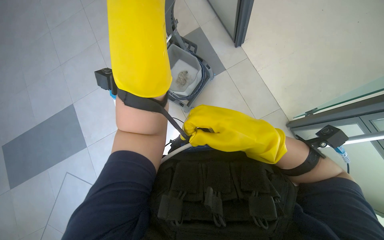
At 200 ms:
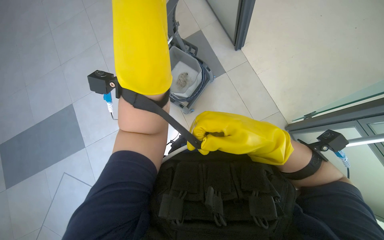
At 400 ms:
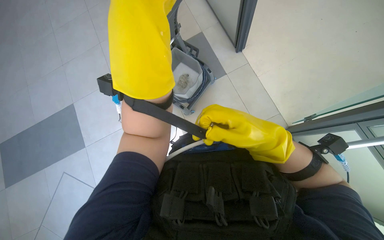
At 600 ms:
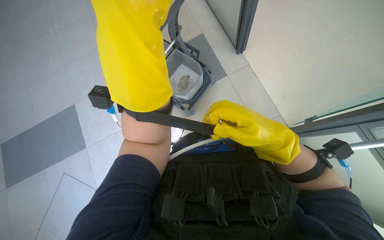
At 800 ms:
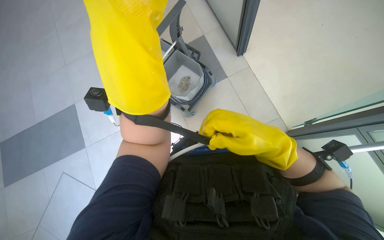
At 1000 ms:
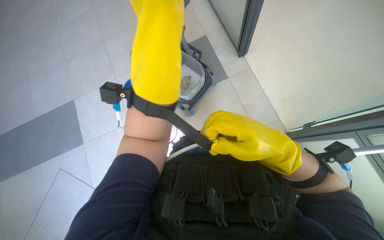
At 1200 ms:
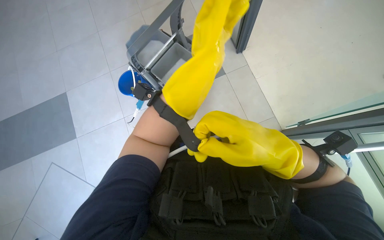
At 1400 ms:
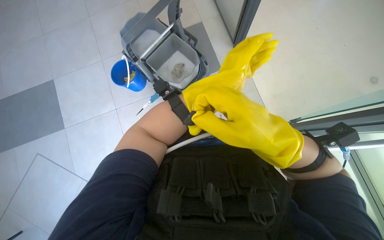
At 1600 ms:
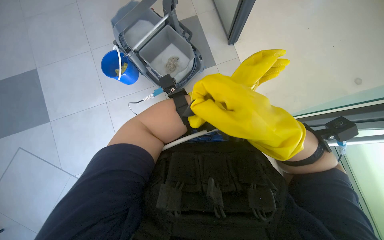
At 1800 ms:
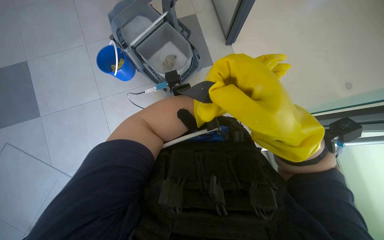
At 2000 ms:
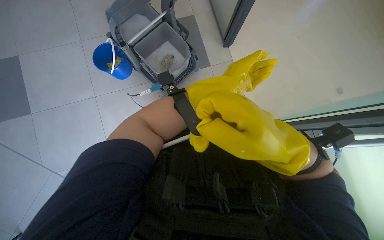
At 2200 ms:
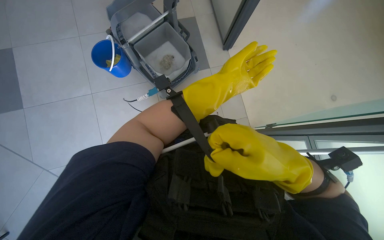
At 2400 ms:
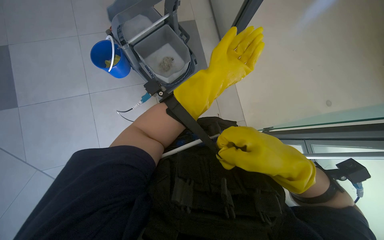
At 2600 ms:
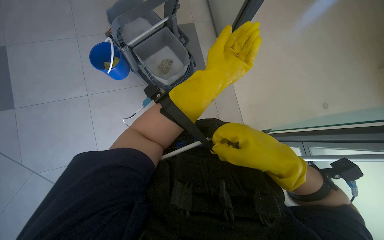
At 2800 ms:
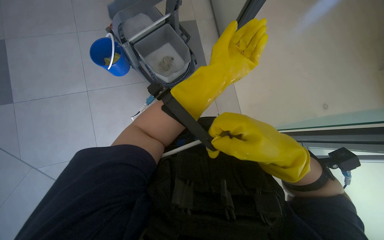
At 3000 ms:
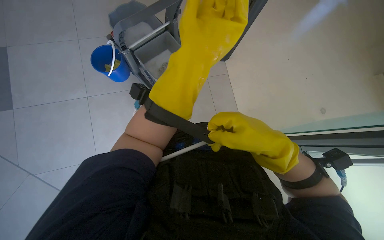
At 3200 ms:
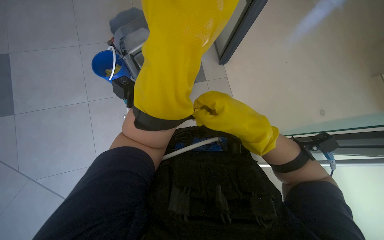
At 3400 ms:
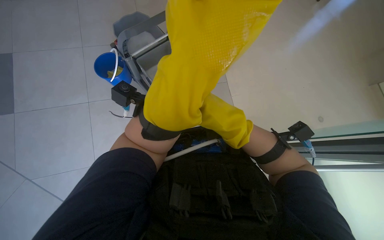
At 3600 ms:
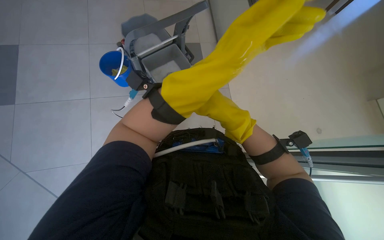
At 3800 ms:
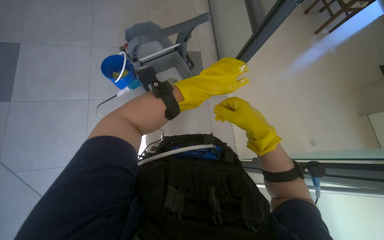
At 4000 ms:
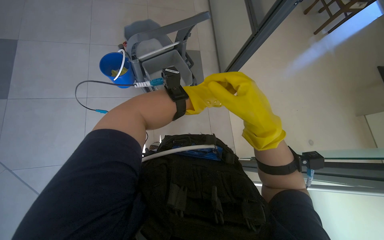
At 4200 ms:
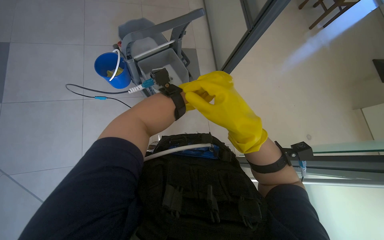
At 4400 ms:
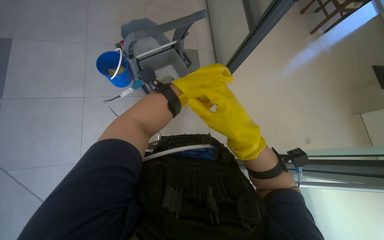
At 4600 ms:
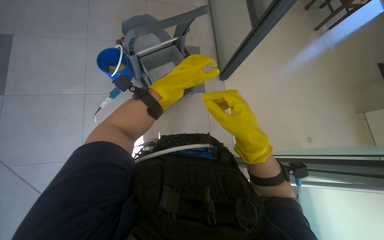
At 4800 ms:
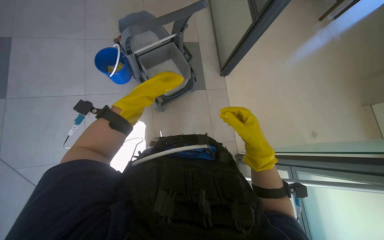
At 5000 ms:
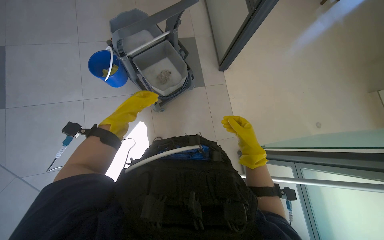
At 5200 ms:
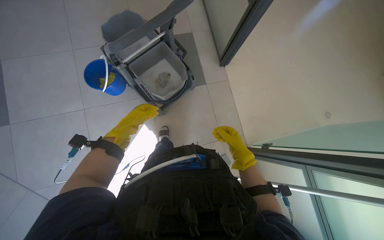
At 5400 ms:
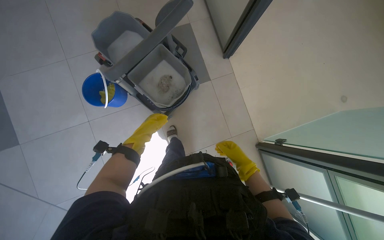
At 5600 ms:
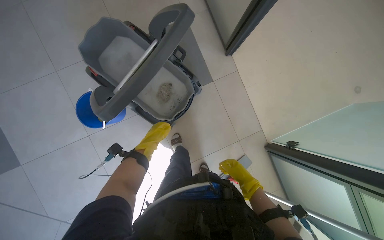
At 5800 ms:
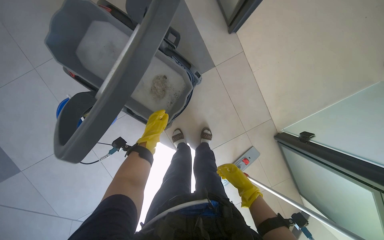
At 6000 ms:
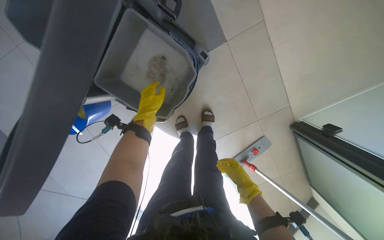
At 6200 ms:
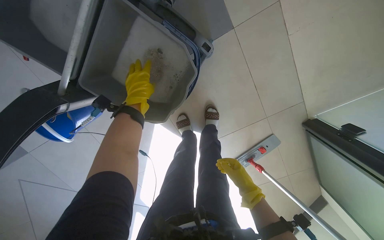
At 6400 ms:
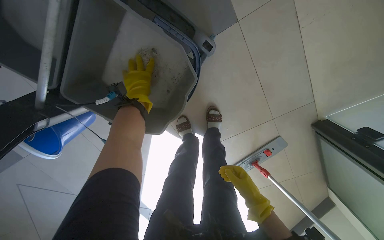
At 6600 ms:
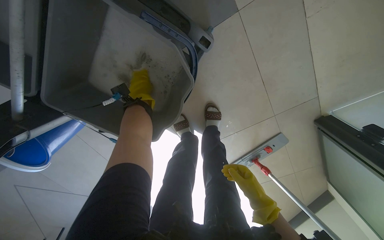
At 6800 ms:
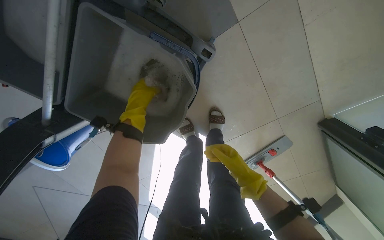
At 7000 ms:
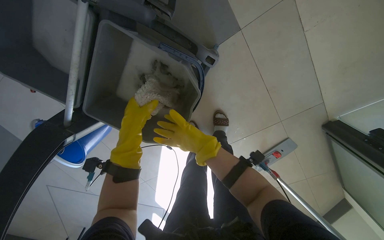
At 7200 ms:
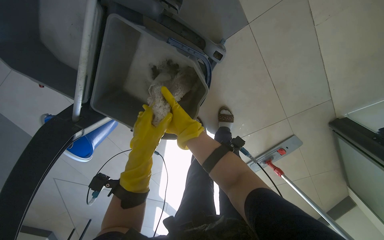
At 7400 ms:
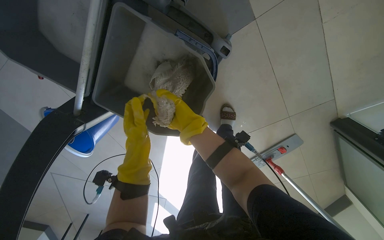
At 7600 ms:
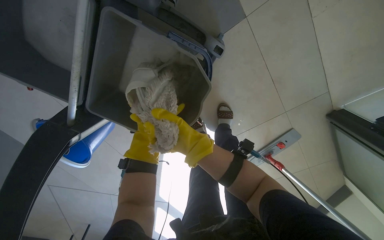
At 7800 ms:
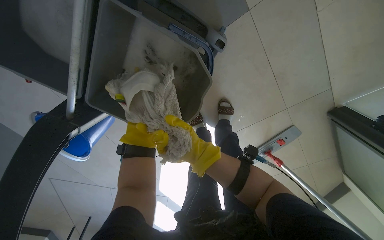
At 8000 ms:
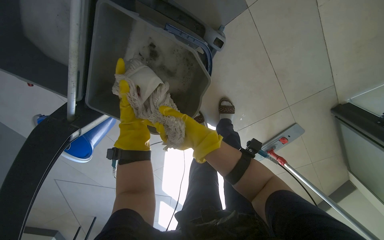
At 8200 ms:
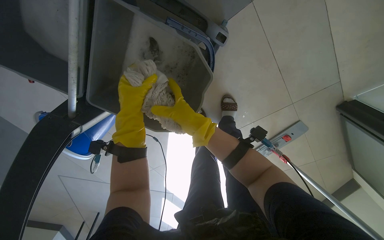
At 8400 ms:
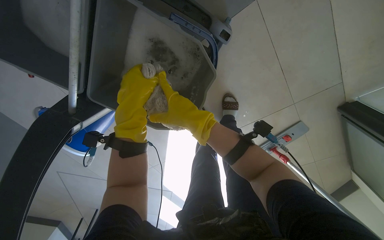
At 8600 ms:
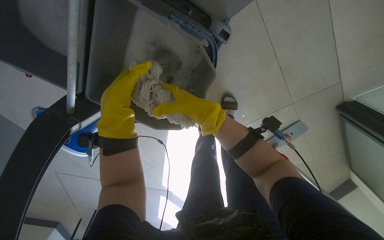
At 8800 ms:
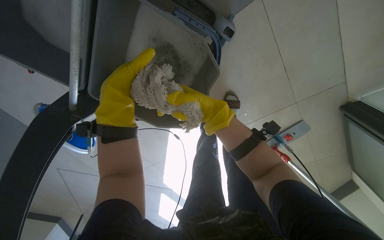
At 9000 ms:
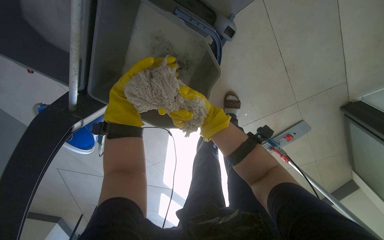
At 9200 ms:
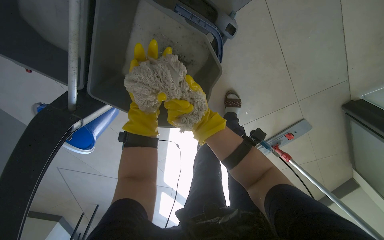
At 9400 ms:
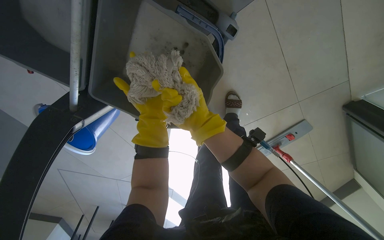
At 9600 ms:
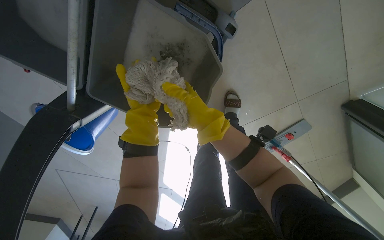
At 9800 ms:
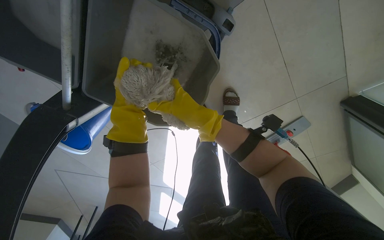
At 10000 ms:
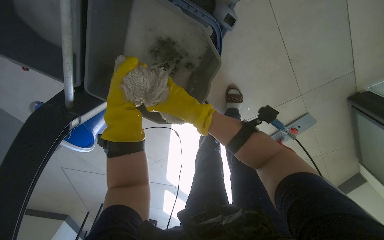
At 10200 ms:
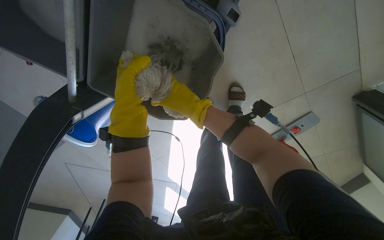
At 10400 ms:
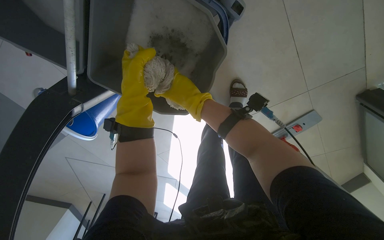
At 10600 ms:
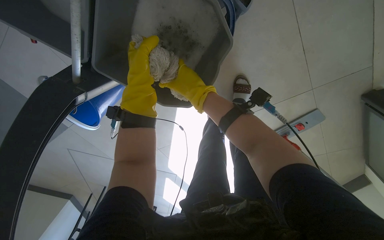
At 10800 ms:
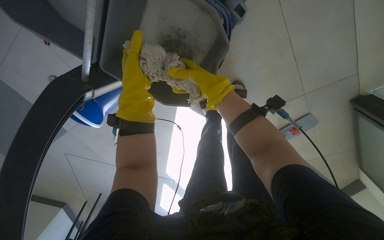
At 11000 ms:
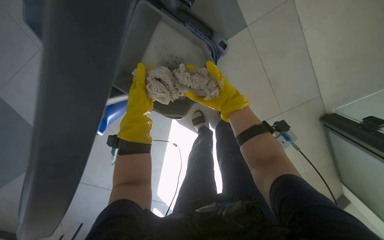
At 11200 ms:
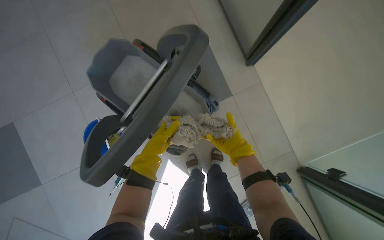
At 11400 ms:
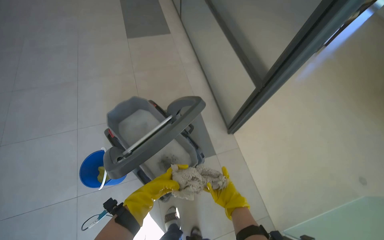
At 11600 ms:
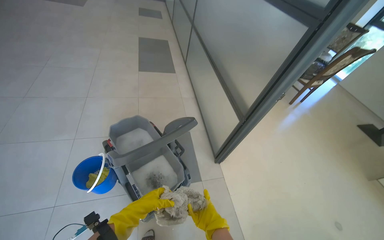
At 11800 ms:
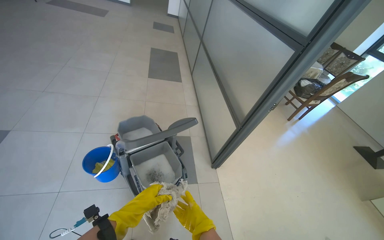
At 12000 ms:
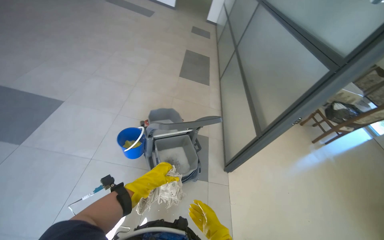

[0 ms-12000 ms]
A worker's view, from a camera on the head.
Job: preparing cleaning supplies.
The whole recording: Preparing the mop. The worker detaches, wrings, and reattaches the mop head using the cleaning cart.
0 ms to 1600 ms: The left hand travels to the right by roughly 25 cm.
4400 ms to 6000 ms: The head travels roughly 40 cm. The view tips downward by roughly 20 degrees.
6000 ms to 7600 ms: The right hand moves to the left and up the picture, some 35 cm, while the left hand moves farther from the camera and to the left, approximately 30 cm.
7600 ms to 9000 ms: The left hand heads nearer to the camera, covering approximately 25 cm; the right hand travels nearer to the camera and back again, about 15 cm each way.
9000 ms to 10400 ms: The left hand goes farther from the camera and returns, roughly 10 cm each way.
10400 ms to 12000 ms: The wearer moves roughly 90 cm. The view tilts roughly 70 degrees upward. The scene turns some 40 degrees clockwise in the picture.

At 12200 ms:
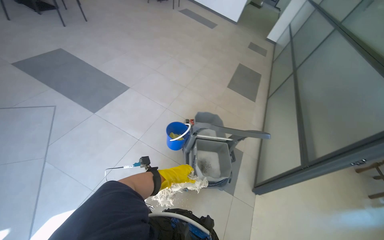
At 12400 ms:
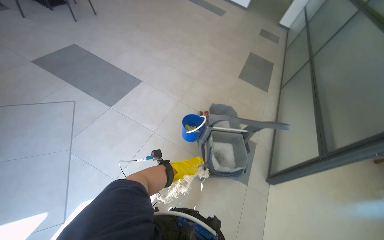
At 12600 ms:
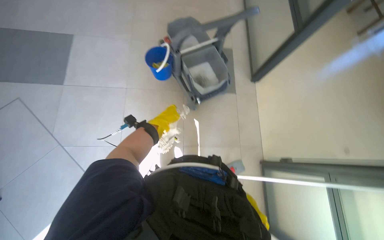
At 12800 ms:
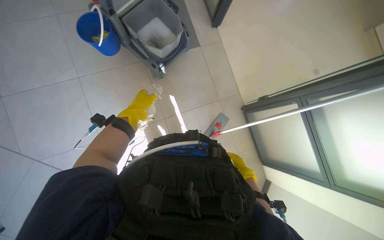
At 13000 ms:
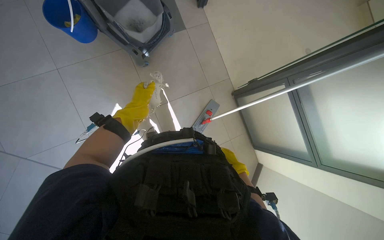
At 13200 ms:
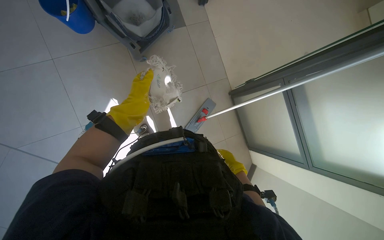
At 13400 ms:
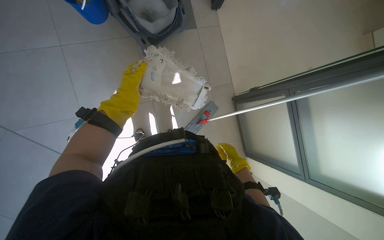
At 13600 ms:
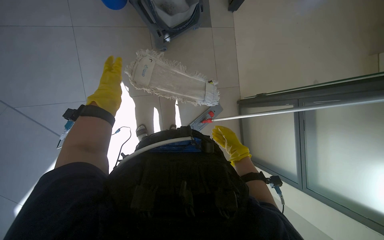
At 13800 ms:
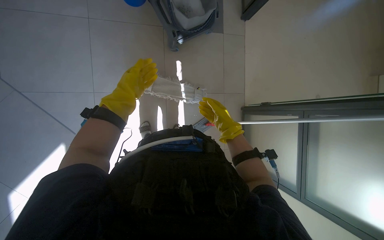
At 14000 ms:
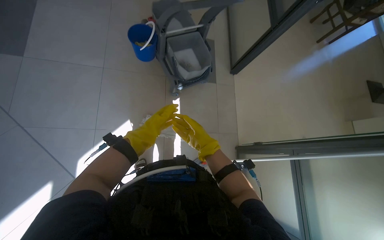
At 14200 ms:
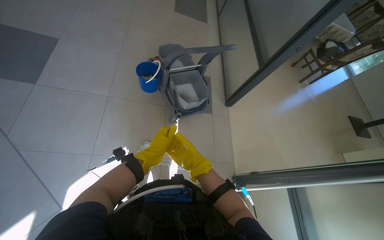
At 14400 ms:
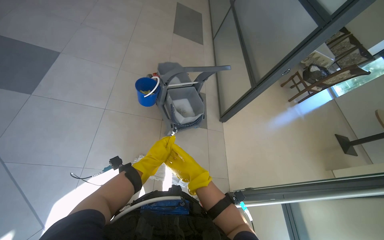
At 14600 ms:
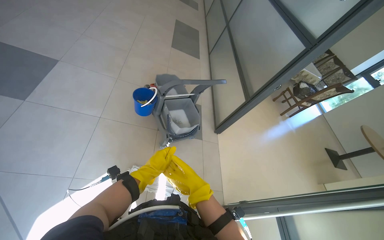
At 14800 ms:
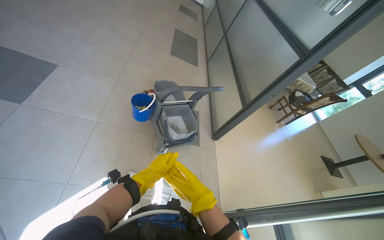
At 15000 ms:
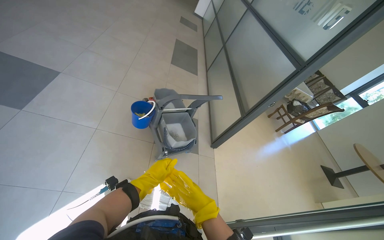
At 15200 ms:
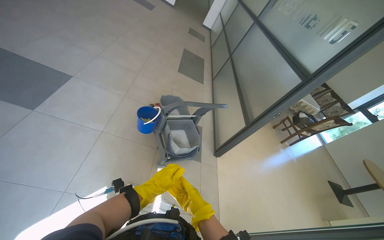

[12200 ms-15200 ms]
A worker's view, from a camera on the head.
Job: preparing cleaning supplies.
The whole recording: Preparing the mop. The worker detaches, wrings, and reattaches the mop head using the cleaning cart.
12200 ms to 13800 ms: The head turns to the right by approximately 35 degrees. The view tilts roughly 50 degrees downward.
13800 ms to 15200 ms: The camera pitches upward, by roughly 45 degrees.

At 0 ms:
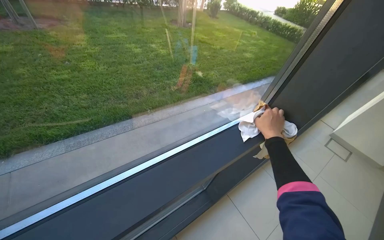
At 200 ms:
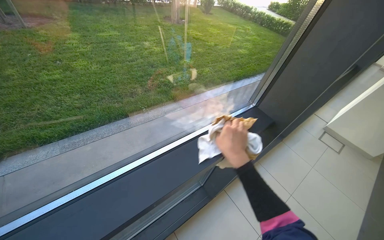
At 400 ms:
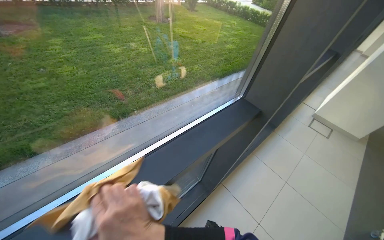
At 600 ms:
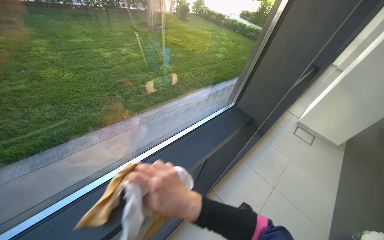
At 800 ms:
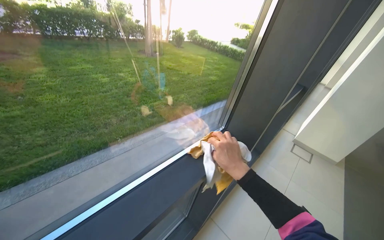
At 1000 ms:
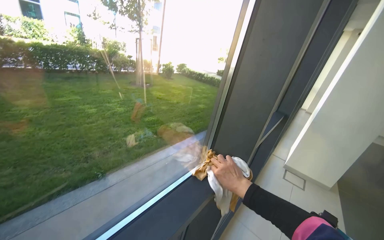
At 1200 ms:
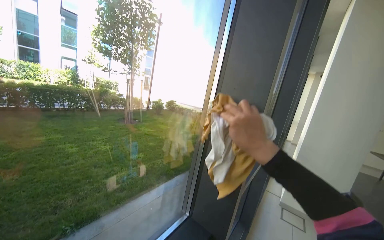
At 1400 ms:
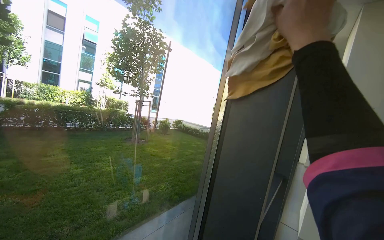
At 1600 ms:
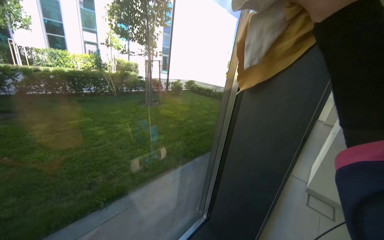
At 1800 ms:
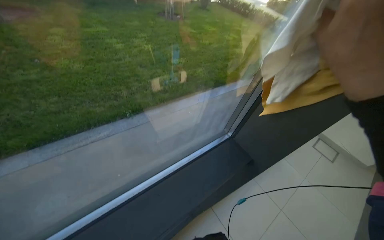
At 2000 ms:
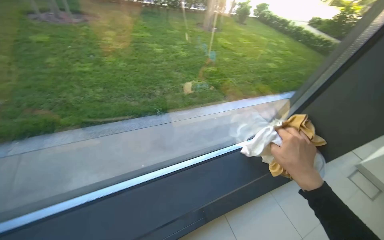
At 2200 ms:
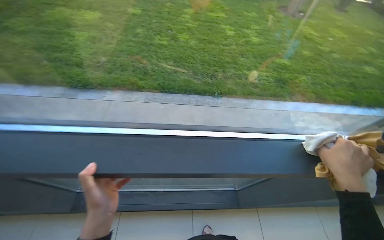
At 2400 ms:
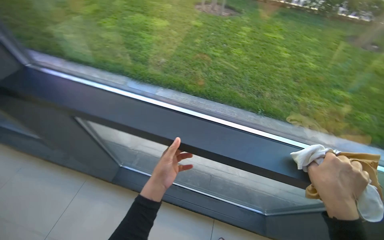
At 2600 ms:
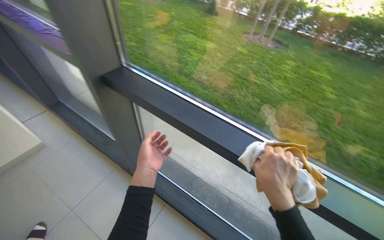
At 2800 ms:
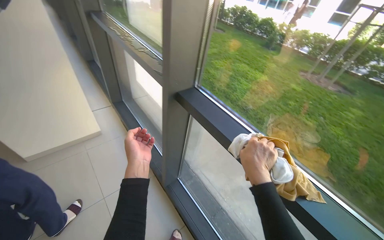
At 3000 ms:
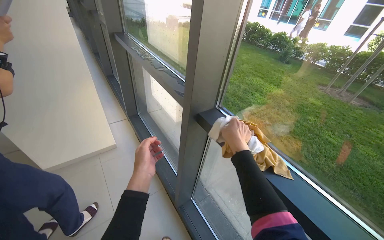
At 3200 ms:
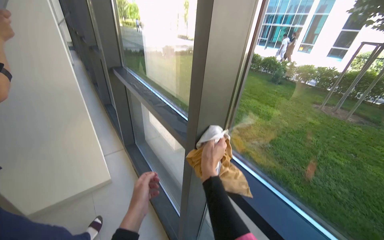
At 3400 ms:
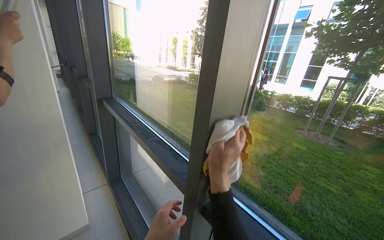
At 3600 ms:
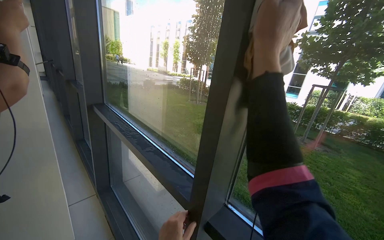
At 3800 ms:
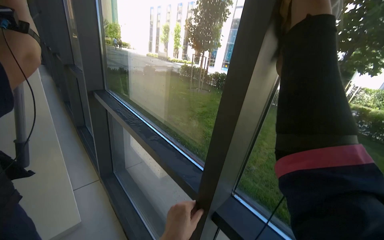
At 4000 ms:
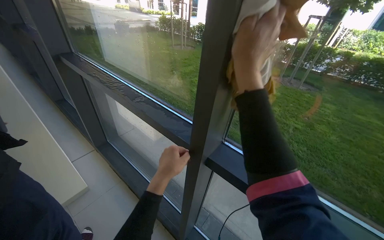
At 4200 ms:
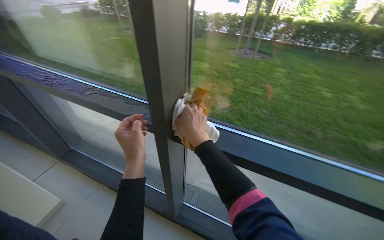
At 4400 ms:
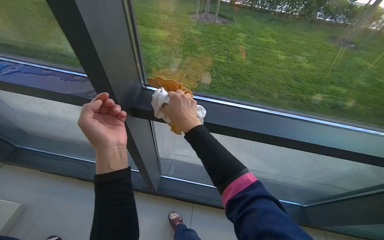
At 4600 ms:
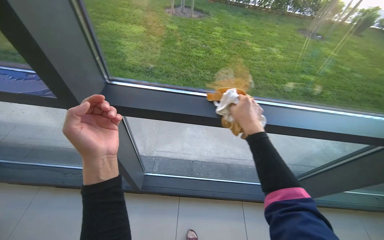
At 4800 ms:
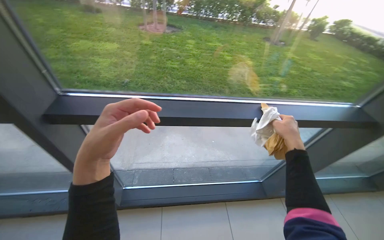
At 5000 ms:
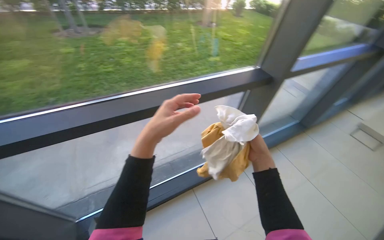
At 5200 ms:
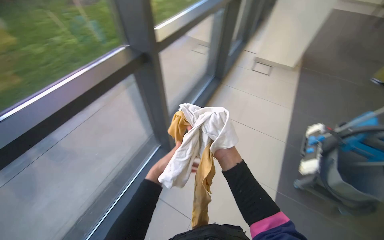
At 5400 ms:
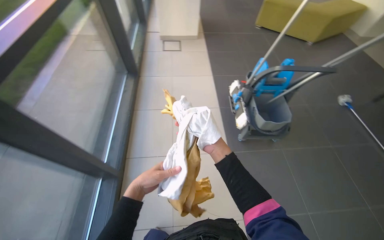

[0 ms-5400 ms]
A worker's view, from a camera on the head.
Job: cleaning windows.
The whole recording: Wiping window frames and glass. The worker wipes the window frames and glass with a cloth.
0 ms to 1400 ms: The wearer looks about 15 degrees further to the right. The view tips upward by roughly 40 degrees.
1400 ms to 2800 ms: The camera travels roughly 70 cm. The head rotates about 100 degrees to the left. The view tips downward by approximately 25 degrees.
2800 ms to 4000 ms: The right hand shifts roughly 40 cm up the picture.
4000 ms to 5400 ms: The camera is carried approximately 50 cm. The wearer looks about 105 degrees further to the right. The view tips downward by some 20 degrees.
